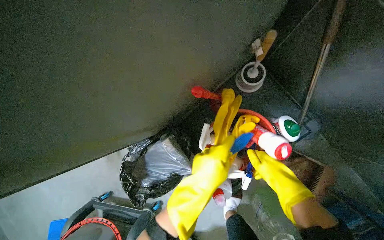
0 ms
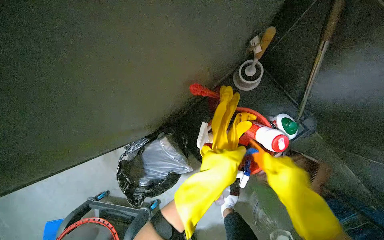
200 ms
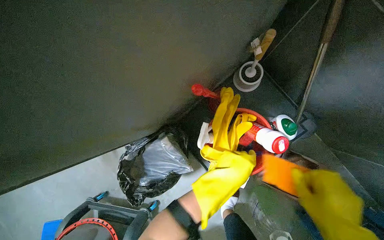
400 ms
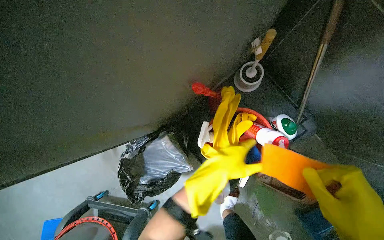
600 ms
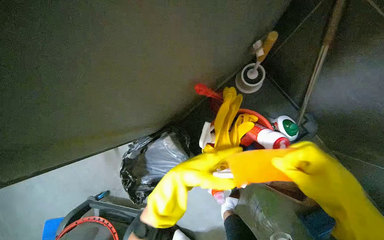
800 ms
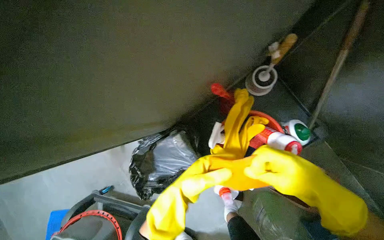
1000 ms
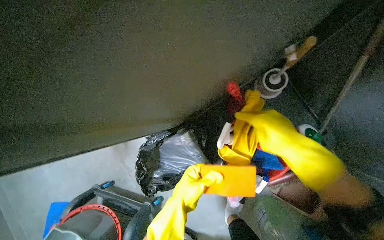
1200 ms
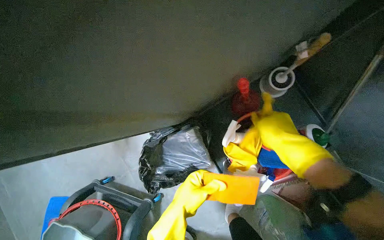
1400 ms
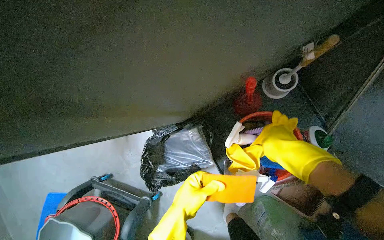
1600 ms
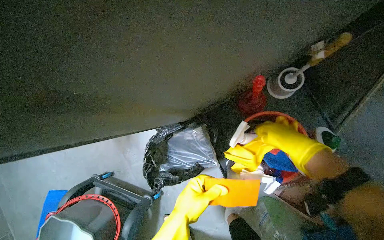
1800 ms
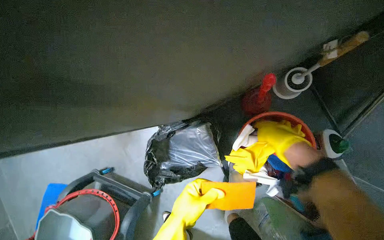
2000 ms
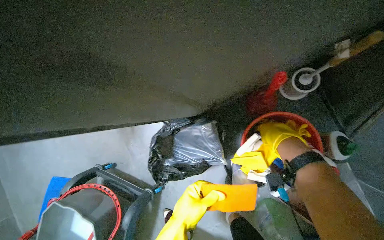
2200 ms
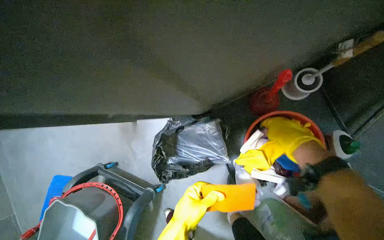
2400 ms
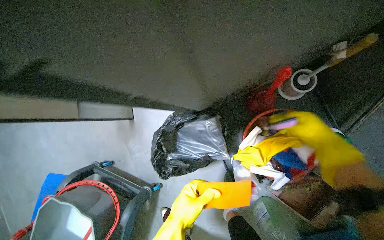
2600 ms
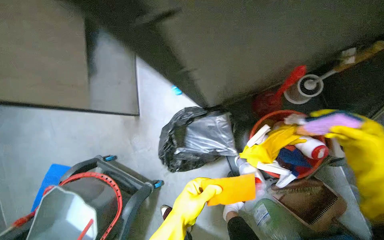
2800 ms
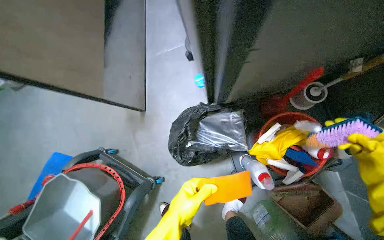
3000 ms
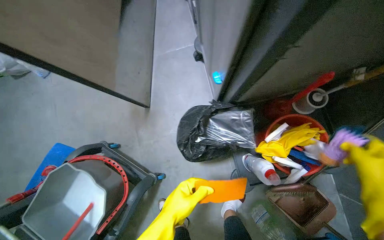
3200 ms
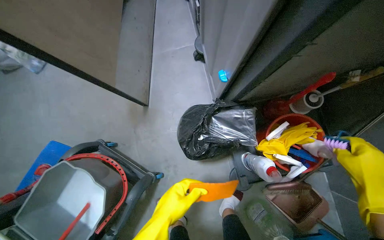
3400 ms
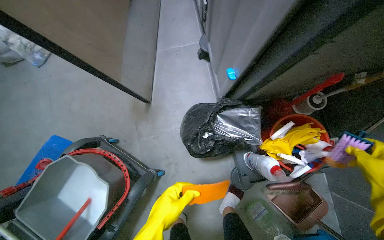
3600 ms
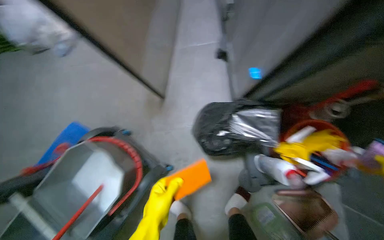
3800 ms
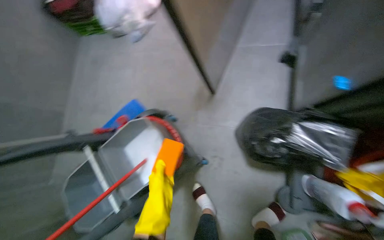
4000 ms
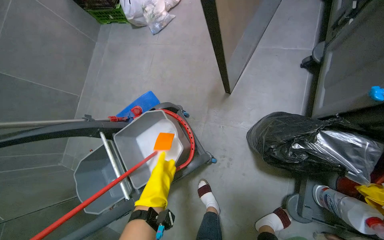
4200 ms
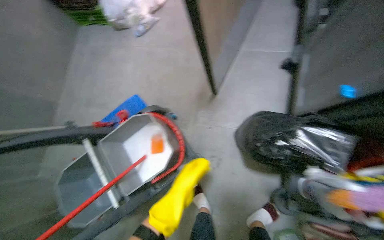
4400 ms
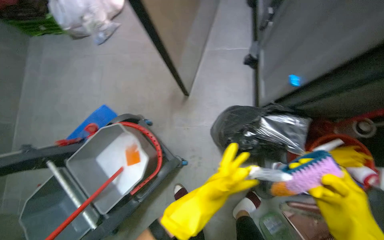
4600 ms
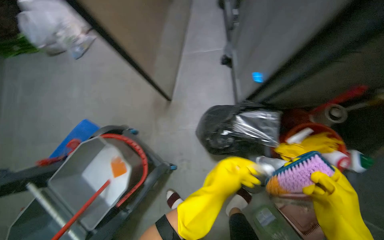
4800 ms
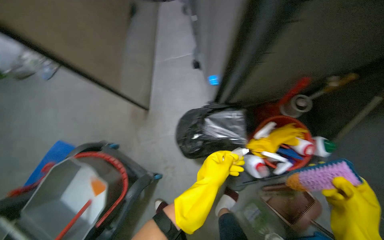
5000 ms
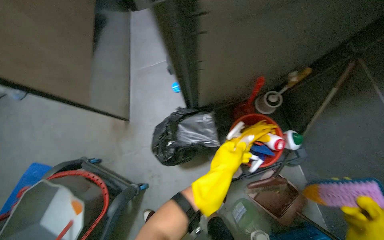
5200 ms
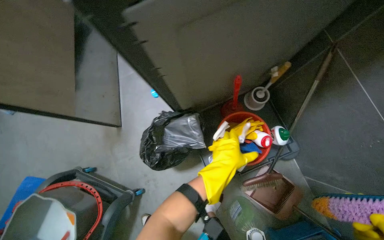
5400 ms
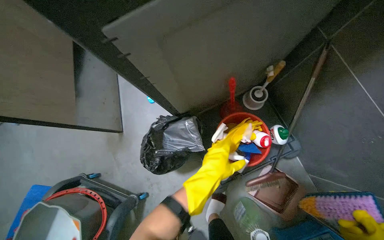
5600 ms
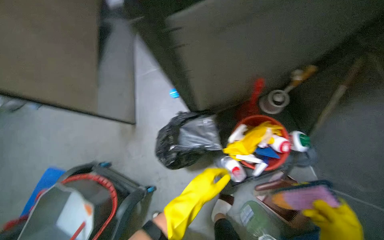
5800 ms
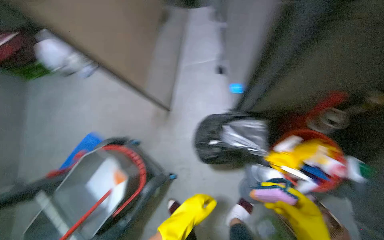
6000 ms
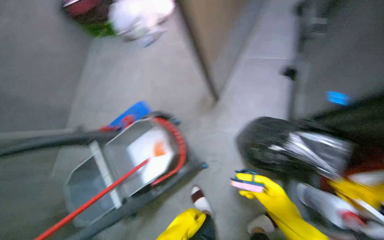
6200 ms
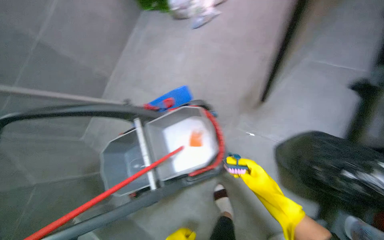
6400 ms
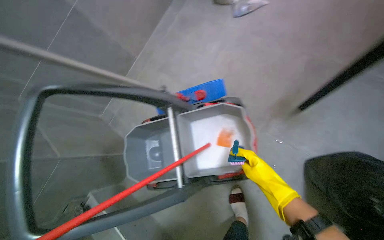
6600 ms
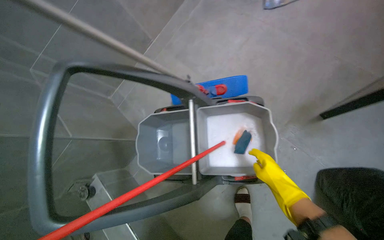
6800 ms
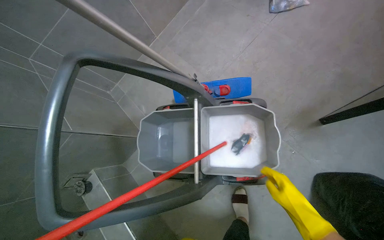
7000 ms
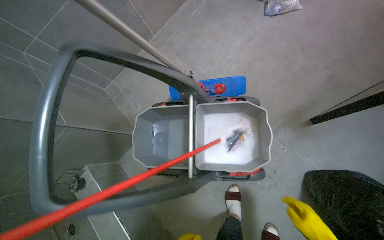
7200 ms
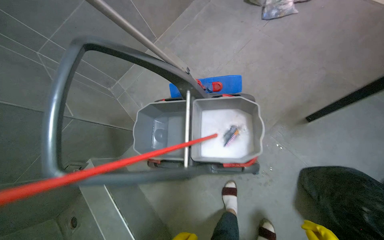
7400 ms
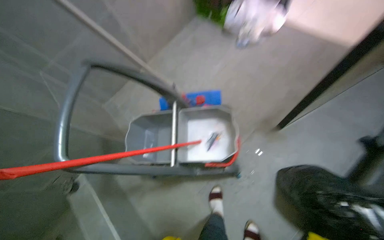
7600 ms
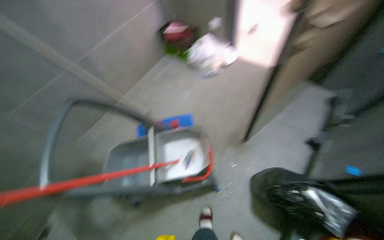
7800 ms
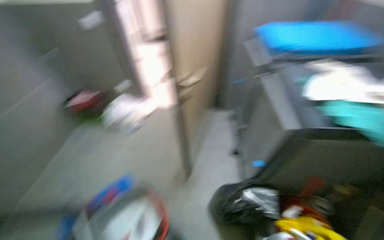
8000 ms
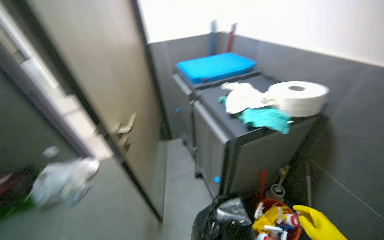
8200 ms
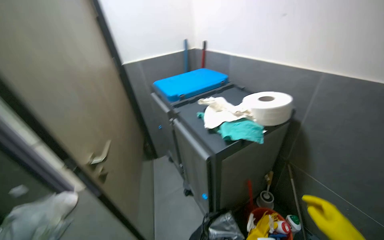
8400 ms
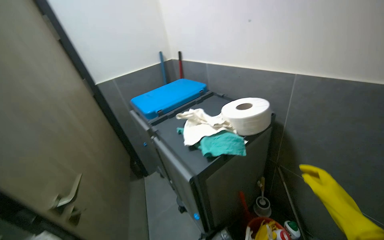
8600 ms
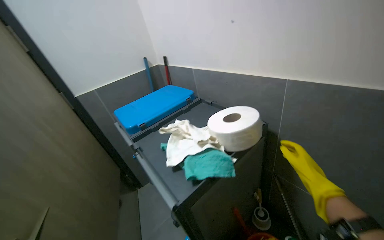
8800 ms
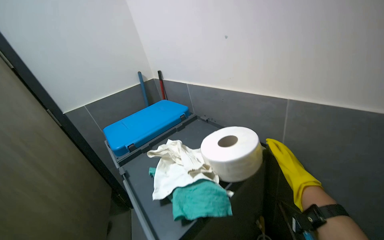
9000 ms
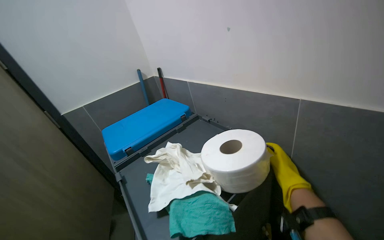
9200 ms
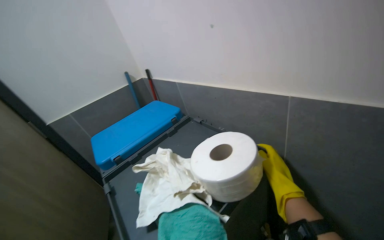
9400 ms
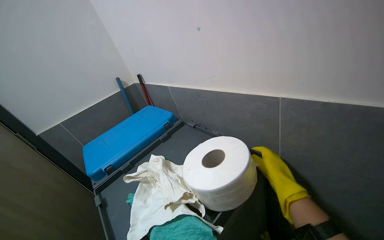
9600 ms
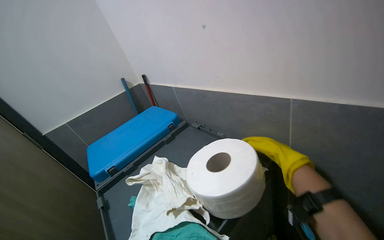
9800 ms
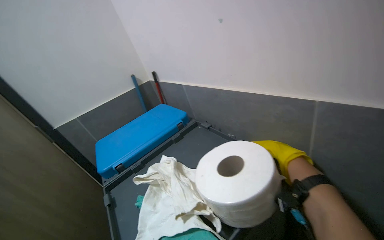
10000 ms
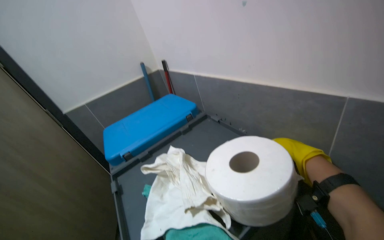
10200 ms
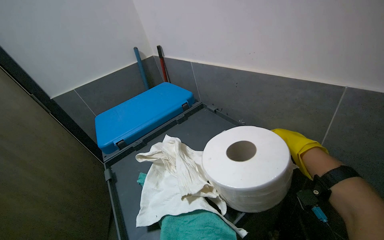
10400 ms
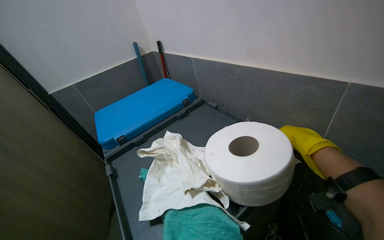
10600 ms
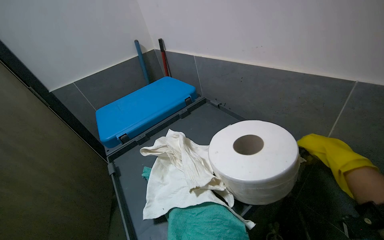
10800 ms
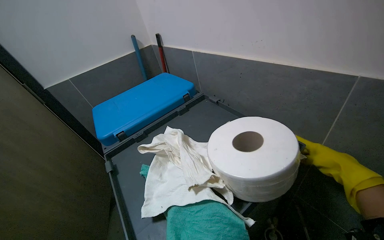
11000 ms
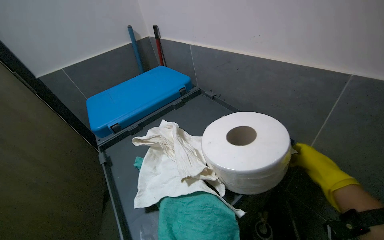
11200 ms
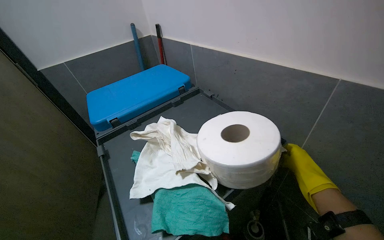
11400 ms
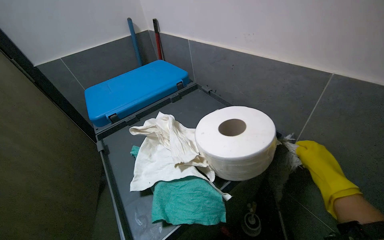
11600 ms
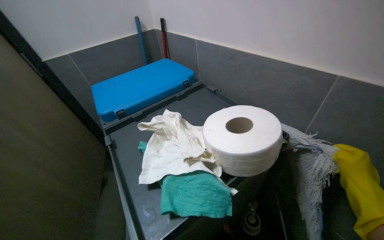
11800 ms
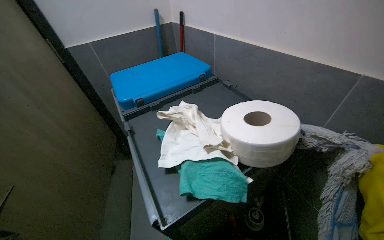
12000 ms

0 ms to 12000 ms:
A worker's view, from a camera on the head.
Job: preparing cleaning supplies.
The whole recording: Preparing cleaning solution in cart. The worker fills a cleaning cart with water and various cleaning agents, putting on gloves during the process.
0 ms to 1600 ms: The left hand shifts approximately 15 cm to the left and down the picture.
3000 ms to 4400 ms: Everything in view rotates about 25 degrees clockwise.
6000 ms to 7600 ms: The camera travels roughly 50 cm. The wearer's head swings approximately 50 degrees to the left.
7600 ms to 9000 ms: The camera is carried some 70 cm. The wearer looks approximately 85 degrees further to the right. The view tips upward by roughly 45 degrees.

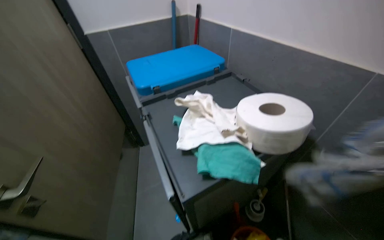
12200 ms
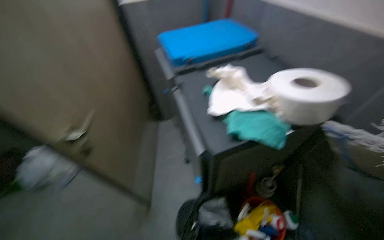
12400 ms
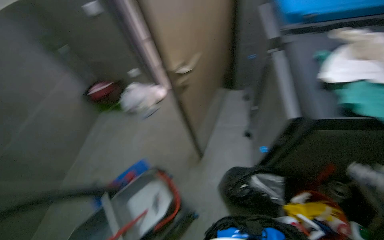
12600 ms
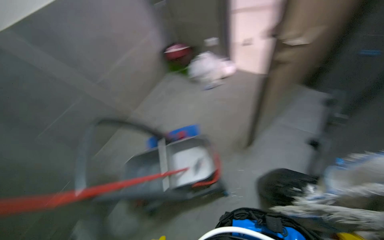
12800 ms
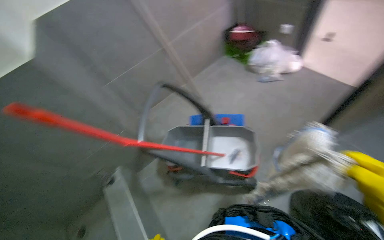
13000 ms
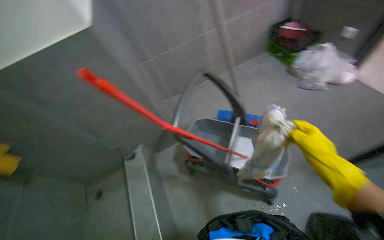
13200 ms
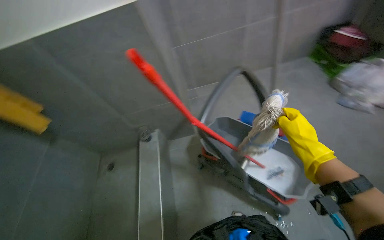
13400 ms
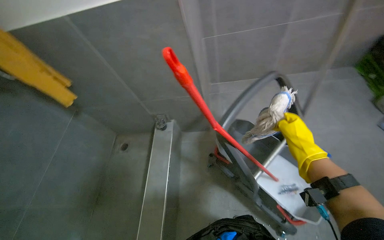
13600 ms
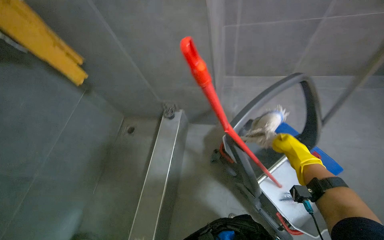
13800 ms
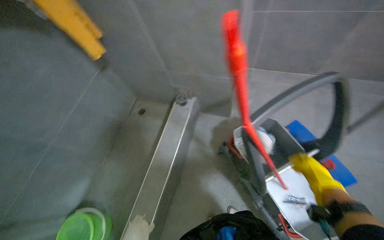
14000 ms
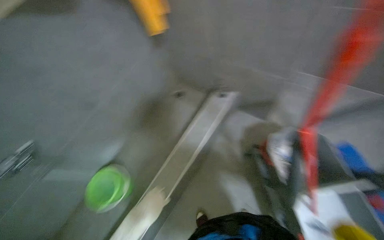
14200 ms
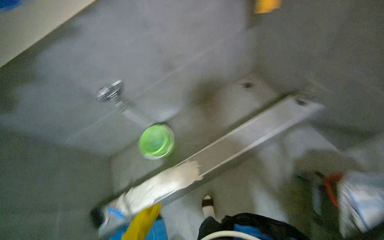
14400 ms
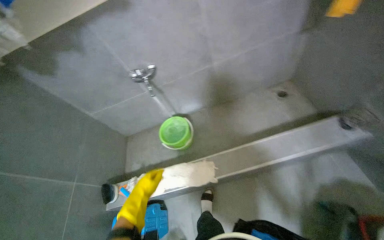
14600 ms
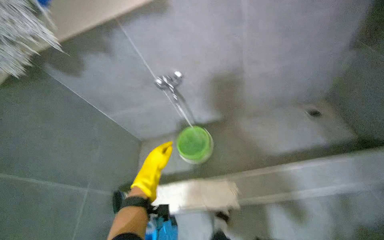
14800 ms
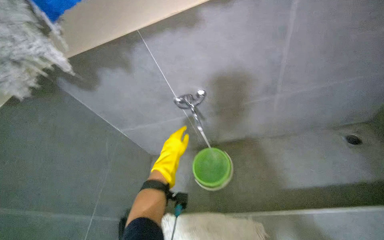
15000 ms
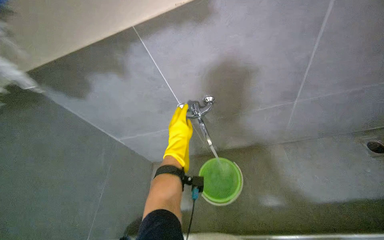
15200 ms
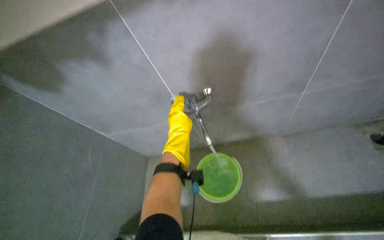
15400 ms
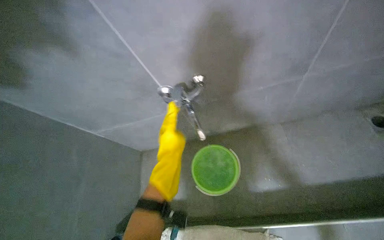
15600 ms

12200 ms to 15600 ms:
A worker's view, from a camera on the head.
Job: preparing cleaning supplies.
The whole recording: Preparing cleaning solution in cart. The worker fills a cleaning cart with water and various cleaning agents, putting on gloves during the process.
12200 ms to 13800 ms: The head travels approximately 90 cm. The wearer's head swings some 125 degrees to the left. The view tips downward by roughly 40 degrees.
13800 ms to 15600 ms: The camera is carried about 90 cm. The wearer's head swings some 70 degrees to the left. The camera pitches downward, by approximately 20 degrees.

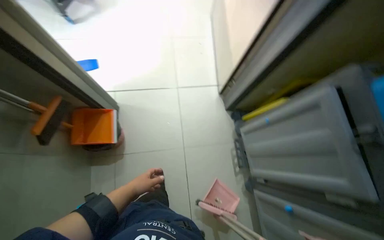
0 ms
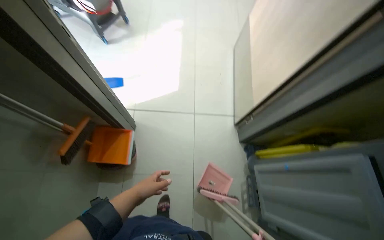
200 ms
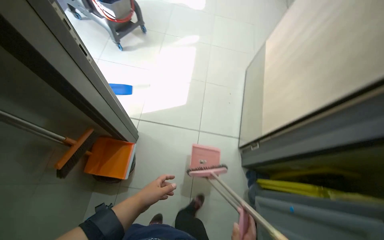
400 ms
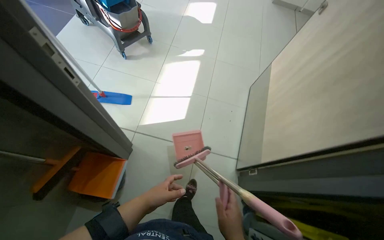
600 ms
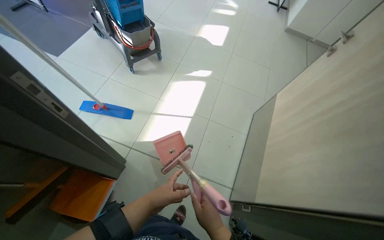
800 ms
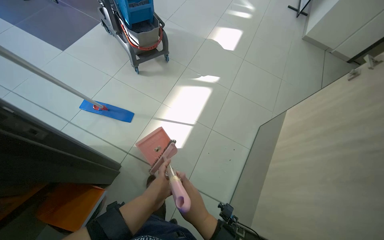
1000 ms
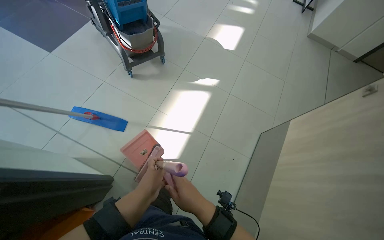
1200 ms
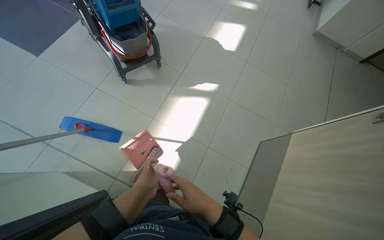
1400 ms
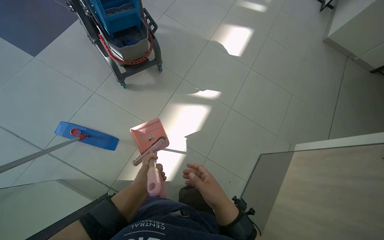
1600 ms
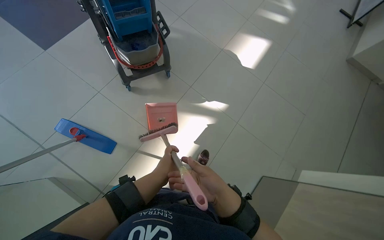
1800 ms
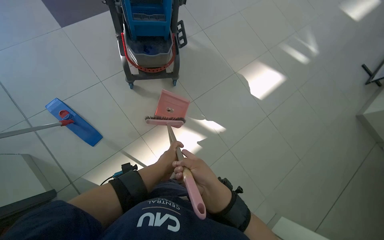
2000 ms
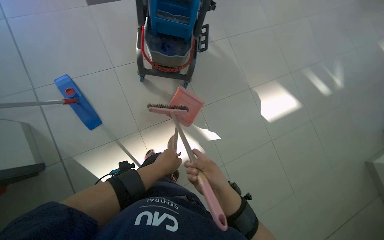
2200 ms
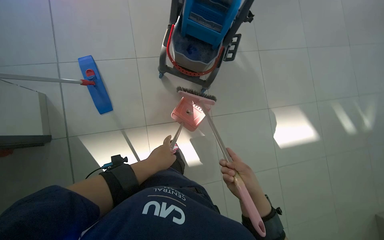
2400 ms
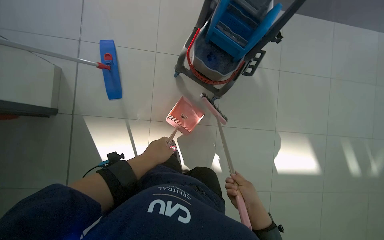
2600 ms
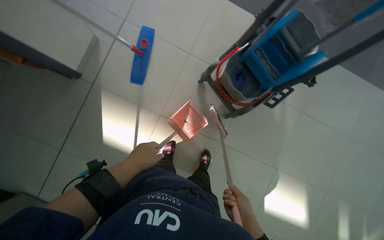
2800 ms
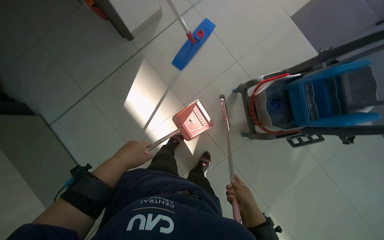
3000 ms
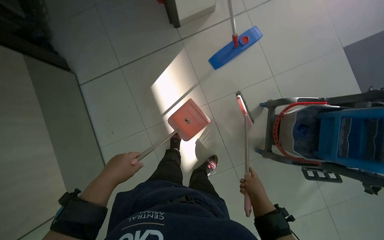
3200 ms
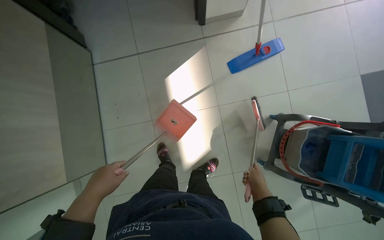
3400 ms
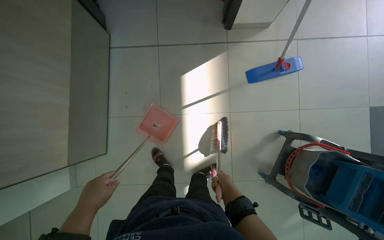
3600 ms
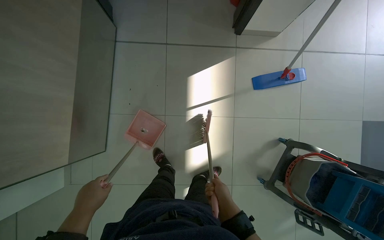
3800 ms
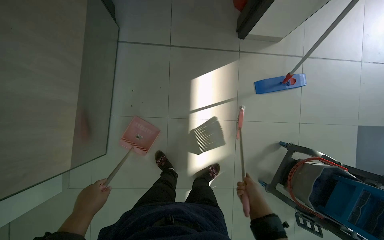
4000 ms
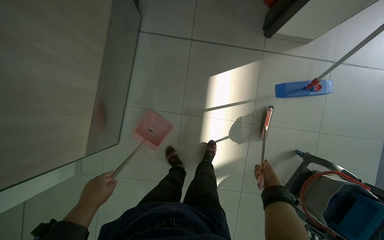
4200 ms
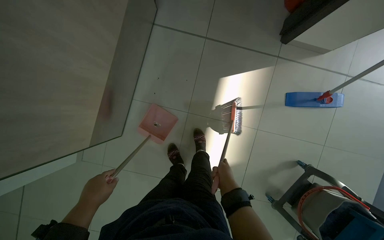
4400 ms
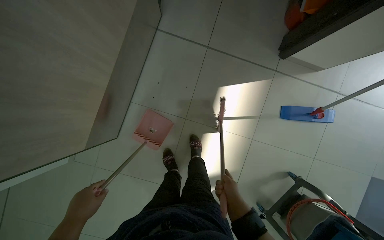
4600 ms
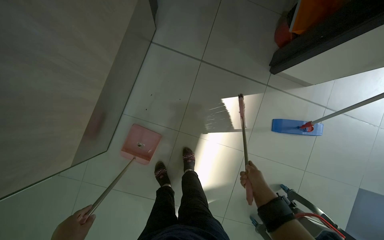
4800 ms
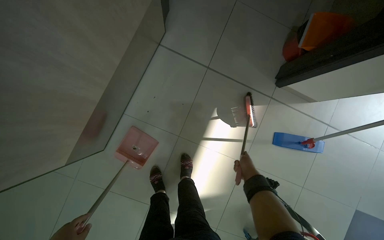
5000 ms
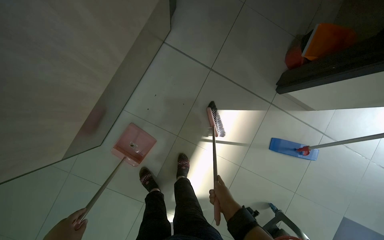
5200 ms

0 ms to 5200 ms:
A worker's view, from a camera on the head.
Job: sweeping floor.
The whole recording: Sweeping and cleaning broom. The worker picks up a broom and dustpan, sweeps the floor, then cleans and puts away the broom.
0 ms to 1800 ms: The head travels approximately 1.5 m. The wearer's head swings some 45 degrees to the left.
1800 ms to 3400 ms: The head turns to the left by some 135 degrees.
3400 ms to 5200 ms: The camera travels some 60 cm. The scene rotates clockwise by some 35 degrees.
